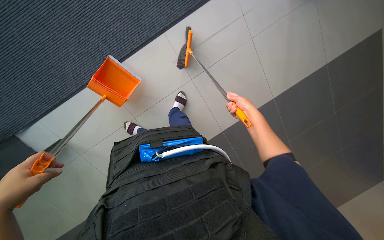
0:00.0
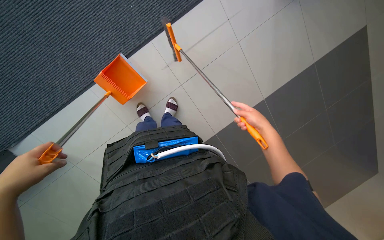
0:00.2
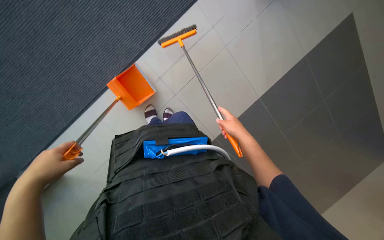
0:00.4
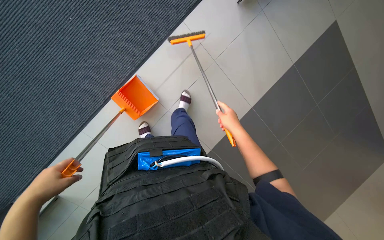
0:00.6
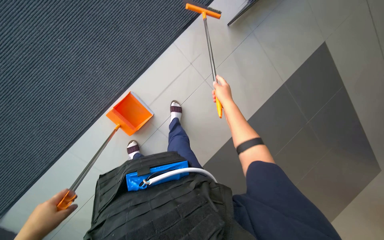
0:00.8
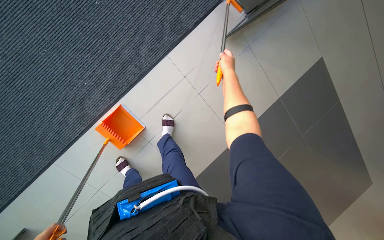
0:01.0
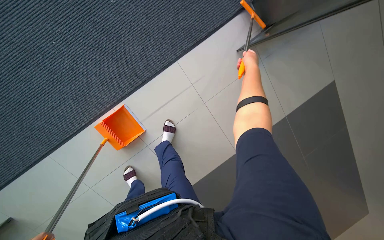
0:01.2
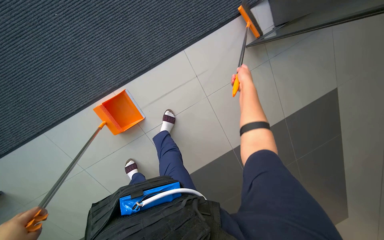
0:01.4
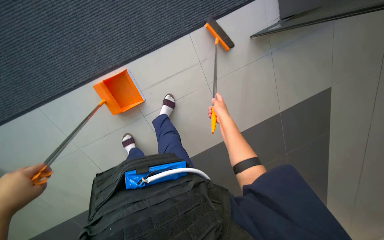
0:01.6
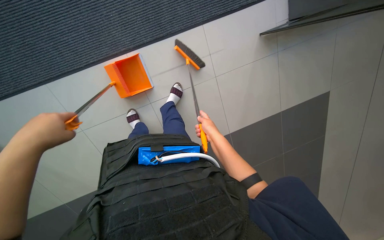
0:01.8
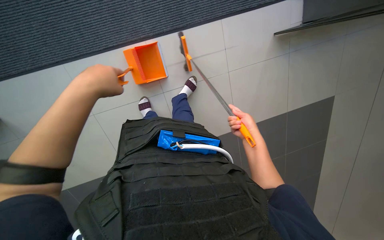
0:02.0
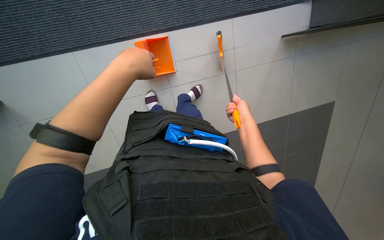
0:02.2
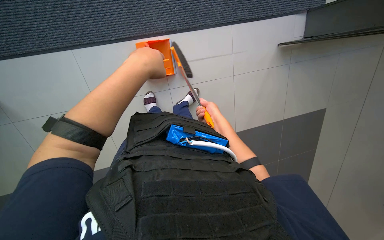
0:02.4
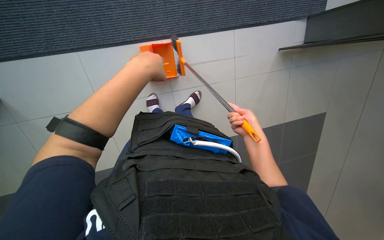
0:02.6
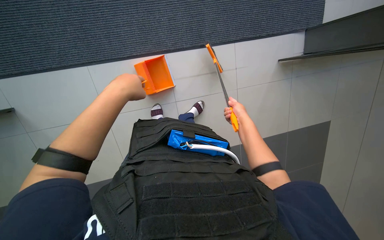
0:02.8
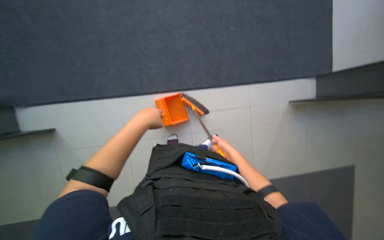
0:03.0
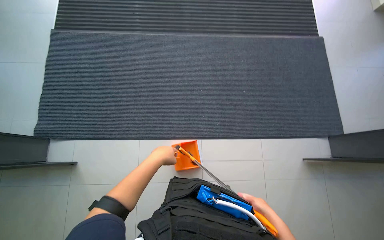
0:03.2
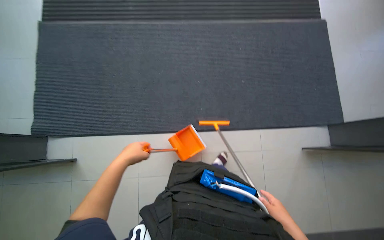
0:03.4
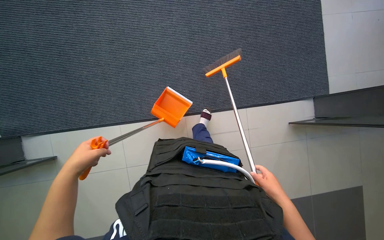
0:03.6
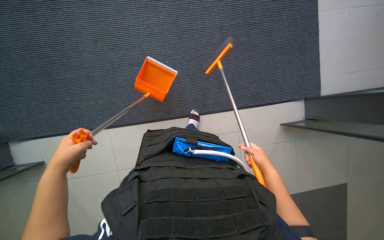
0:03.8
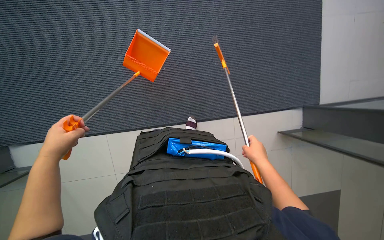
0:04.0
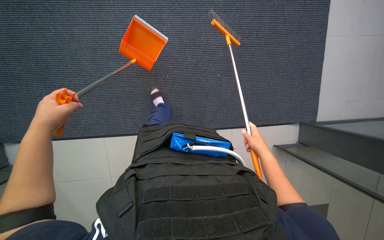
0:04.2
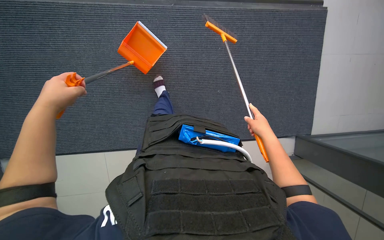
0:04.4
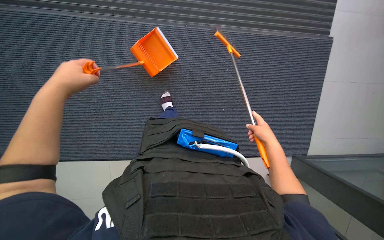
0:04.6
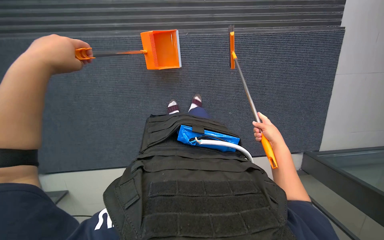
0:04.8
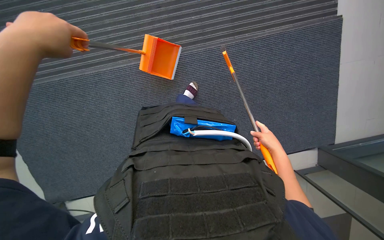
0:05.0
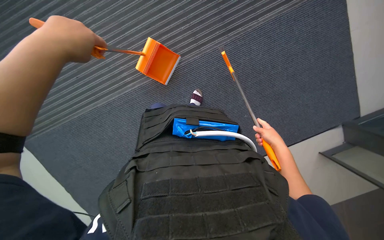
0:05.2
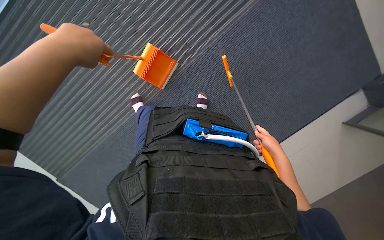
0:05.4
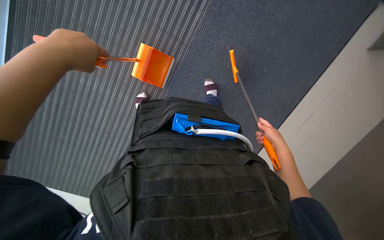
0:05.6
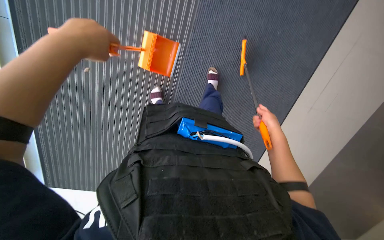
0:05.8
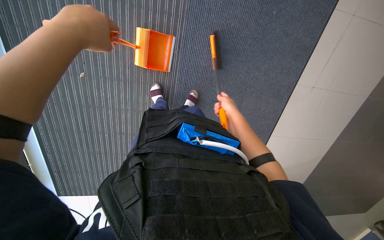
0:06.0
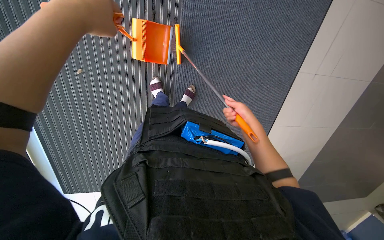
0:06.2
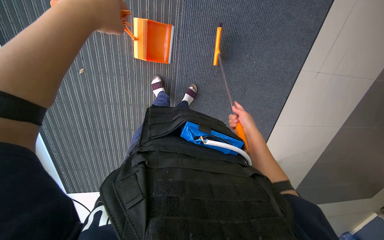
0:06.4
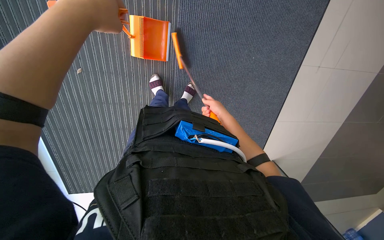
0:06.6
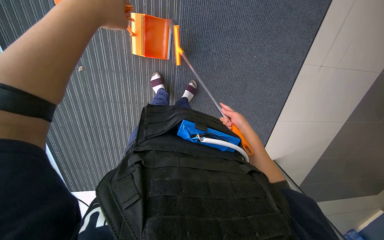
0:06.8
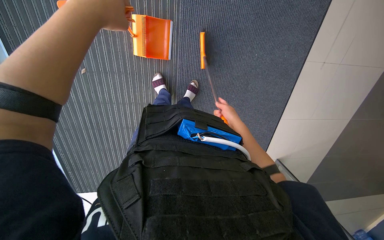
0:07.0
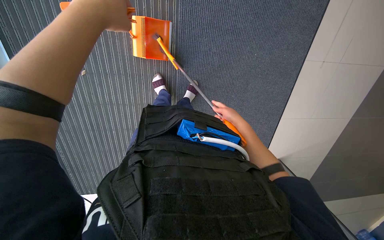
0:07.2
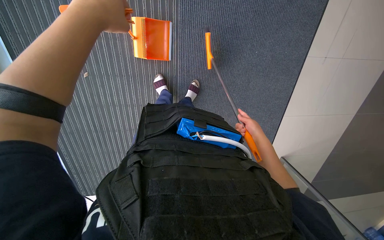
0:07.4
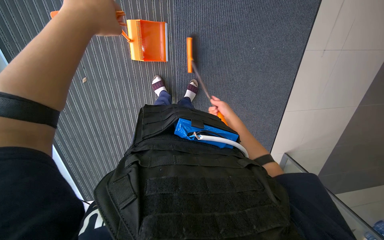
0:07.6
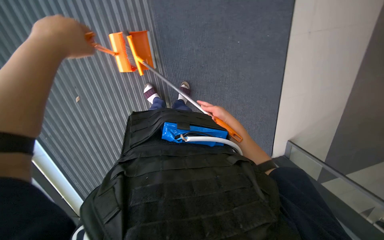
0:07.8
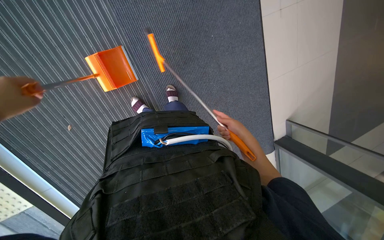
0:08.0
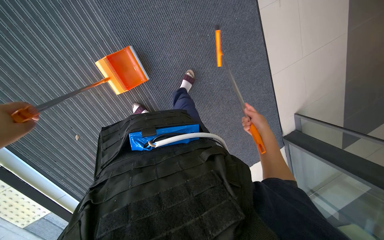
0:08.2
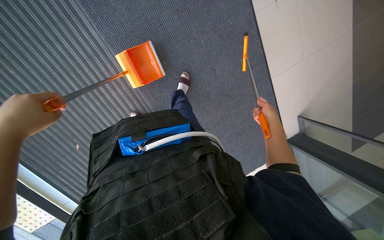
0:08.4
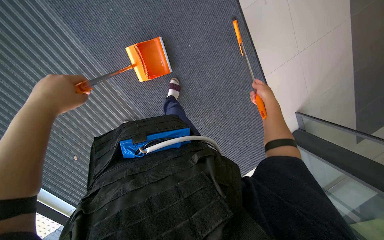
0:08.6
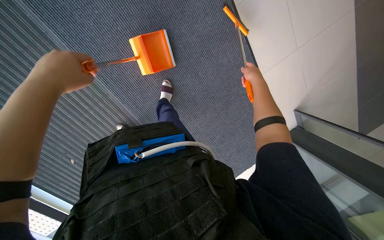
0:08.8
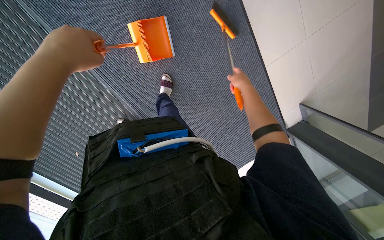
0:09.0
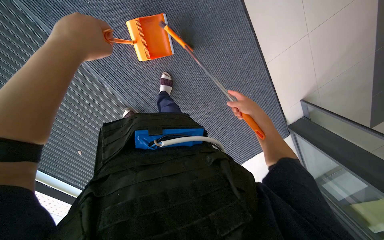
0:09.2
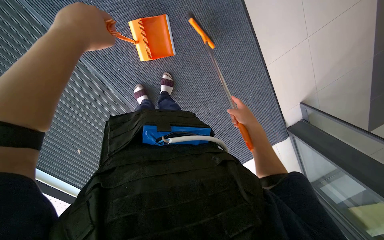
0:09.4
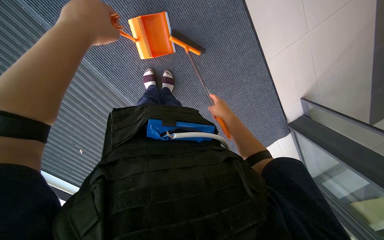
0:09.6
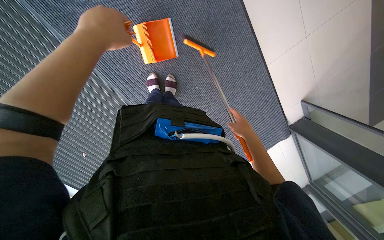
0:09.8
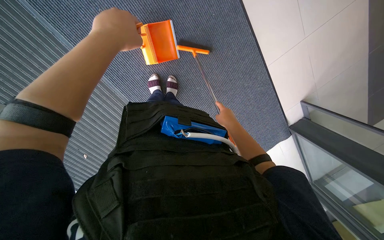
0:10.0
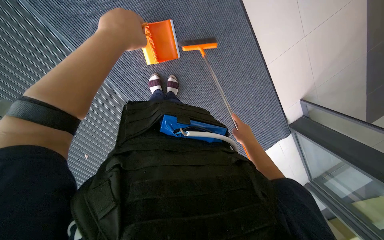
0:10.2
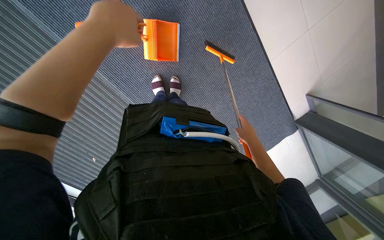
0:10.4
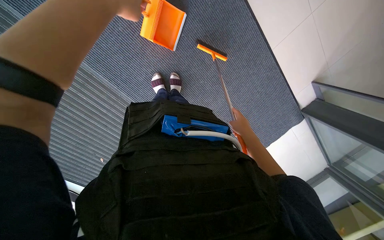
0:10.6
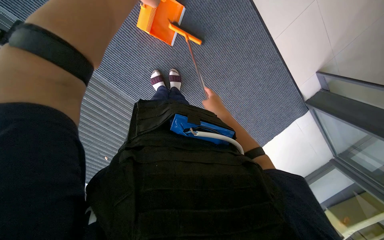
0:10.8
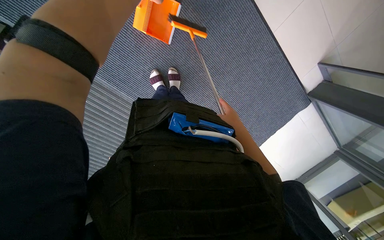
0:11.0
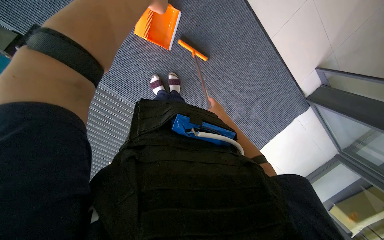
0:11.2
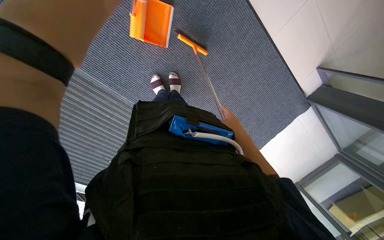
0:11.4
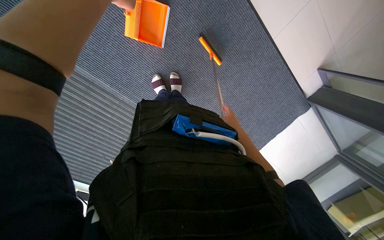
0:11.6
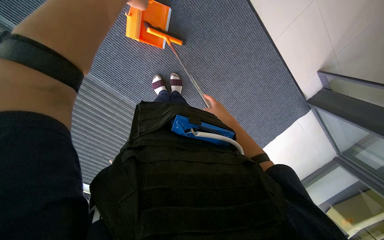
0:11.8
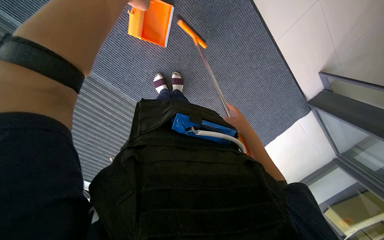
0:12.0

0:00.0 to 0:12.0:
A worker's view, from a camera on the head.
Job: sweeping floor.
The whole recording: Sweeping floor with broom and dustpan. The worker sweeps the floor with a broom and collects debris with a dustpan.
0:01.6 to 0:03.0: The view tilts approximately 10 degrees upward. The right hand moves left and right over some 15 cm, changing direction 3 times.
0:03.0 to 0:04.4: The view tips upward by about 10 degrees. The right hand goes approximately 25 cm to the right and up the picture, while the left hand goes approximately 10 cm to the left.
0:04.4 to 0:06.0: The view swings some 30 degrees to the left. The scene rotates counterclockwise by approximately 60 degrees.
0:07.6 to 0:09.0: The scene rotates counterclockwise by some 30 degrees.
0:09.0 to 0:10.4: The right hand goes roughly 20 cm down the picture.
0:10.4 to 0:12.0: The right hand moves left and right over about 10 cm, changing direction 2 times.

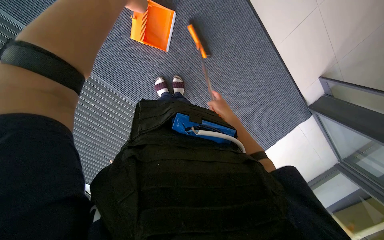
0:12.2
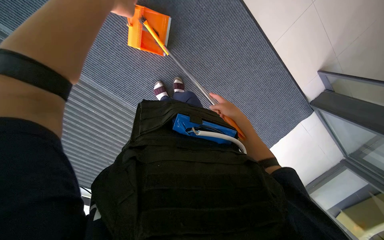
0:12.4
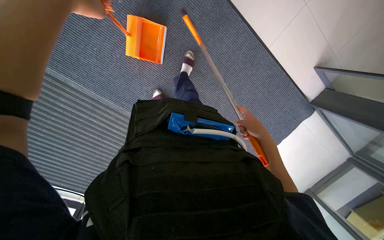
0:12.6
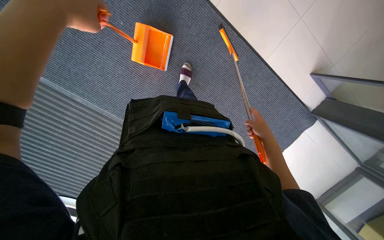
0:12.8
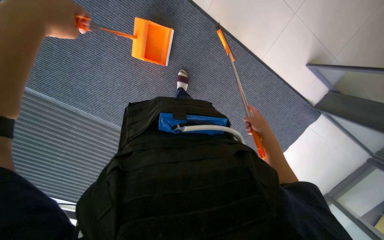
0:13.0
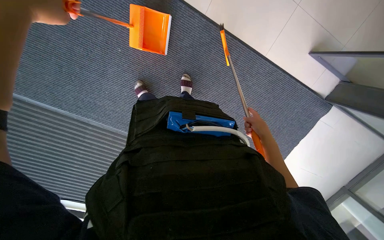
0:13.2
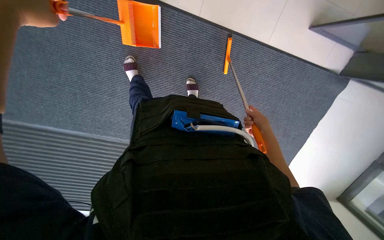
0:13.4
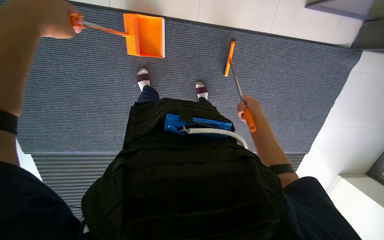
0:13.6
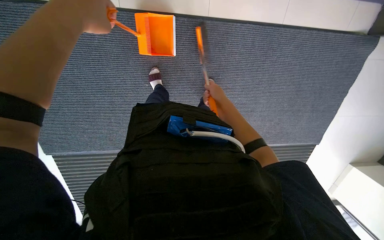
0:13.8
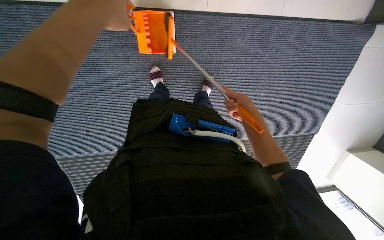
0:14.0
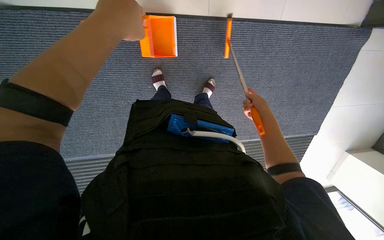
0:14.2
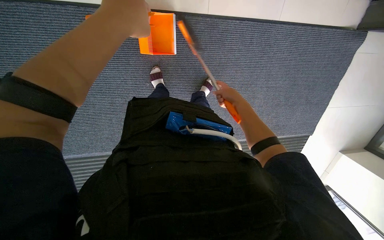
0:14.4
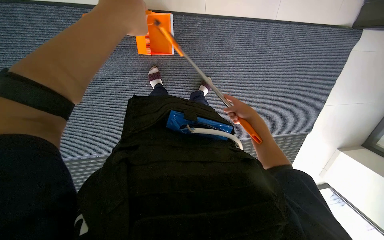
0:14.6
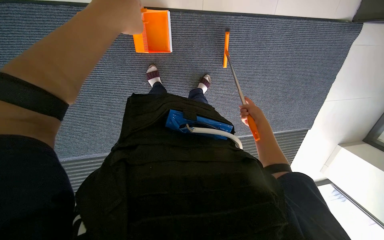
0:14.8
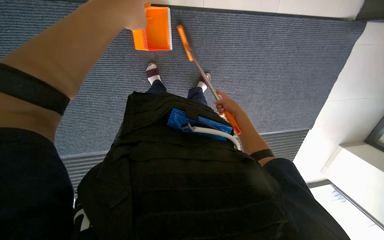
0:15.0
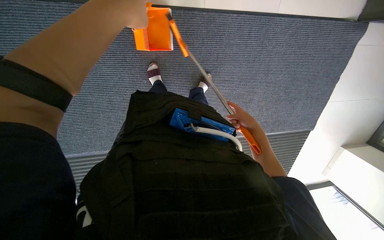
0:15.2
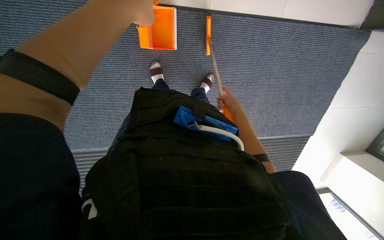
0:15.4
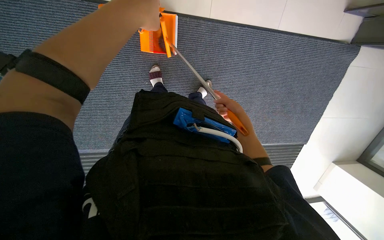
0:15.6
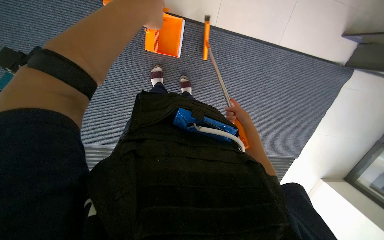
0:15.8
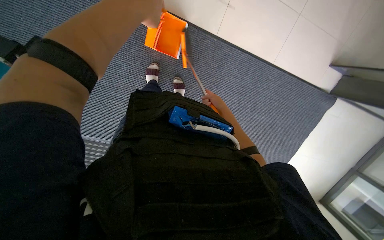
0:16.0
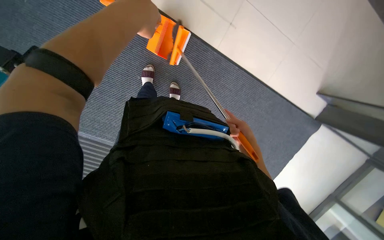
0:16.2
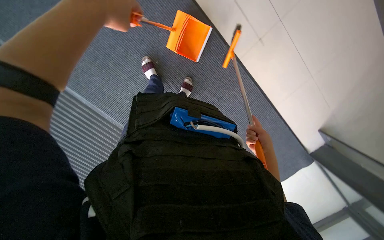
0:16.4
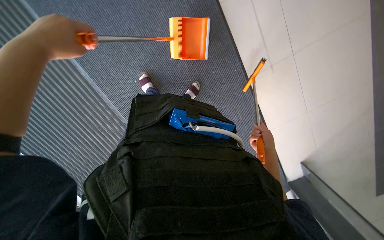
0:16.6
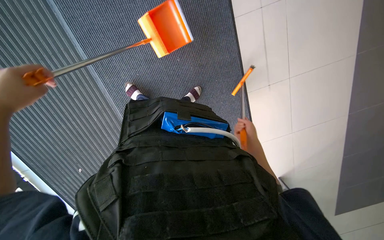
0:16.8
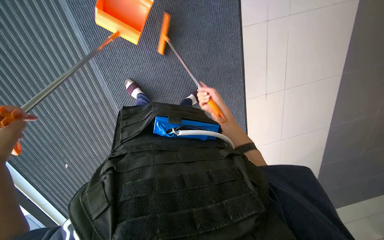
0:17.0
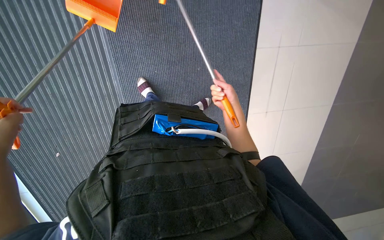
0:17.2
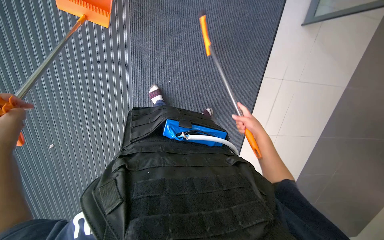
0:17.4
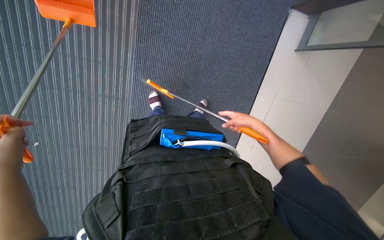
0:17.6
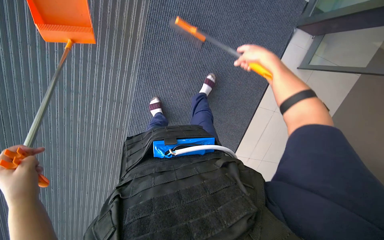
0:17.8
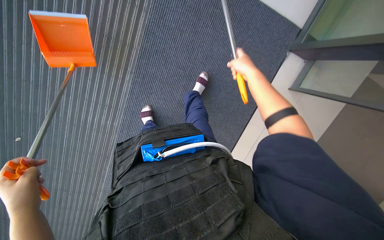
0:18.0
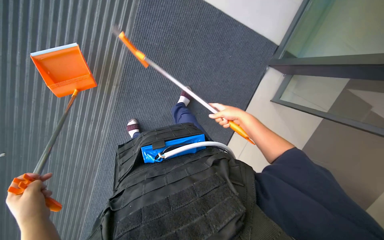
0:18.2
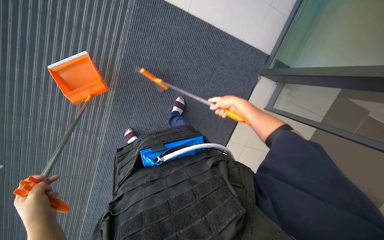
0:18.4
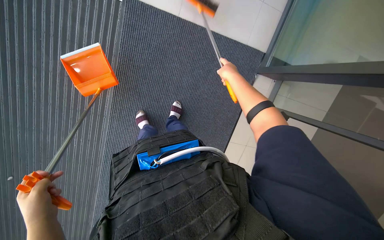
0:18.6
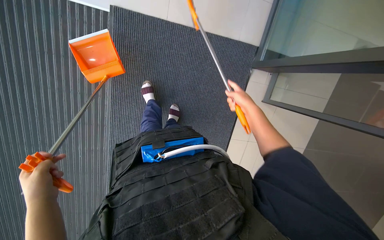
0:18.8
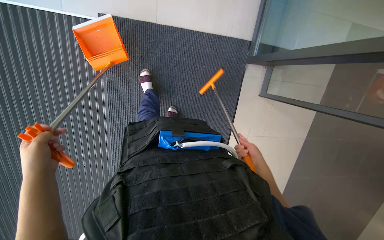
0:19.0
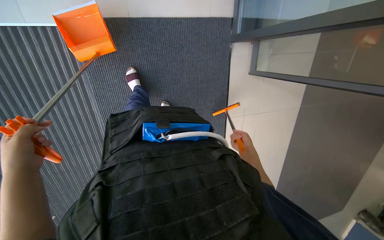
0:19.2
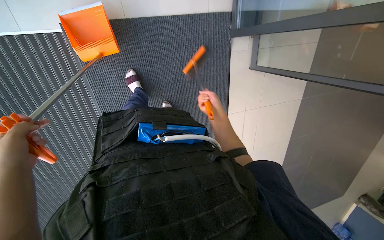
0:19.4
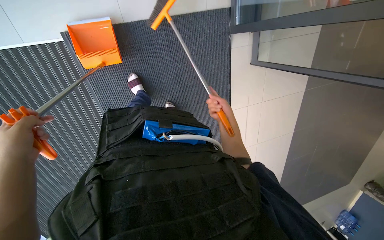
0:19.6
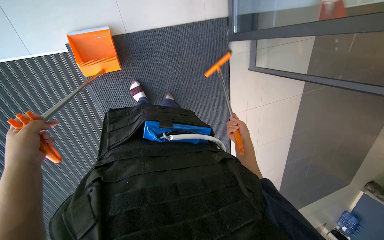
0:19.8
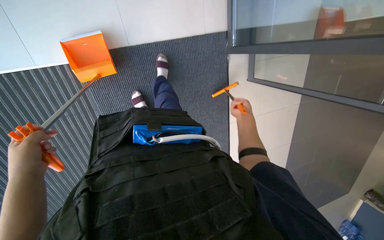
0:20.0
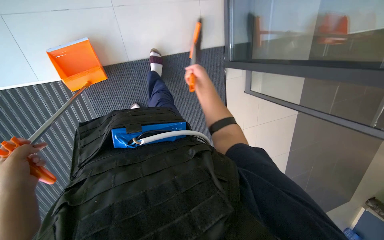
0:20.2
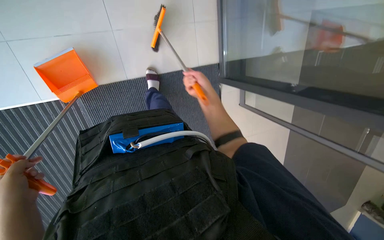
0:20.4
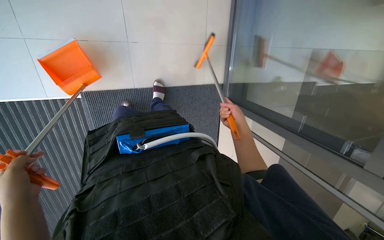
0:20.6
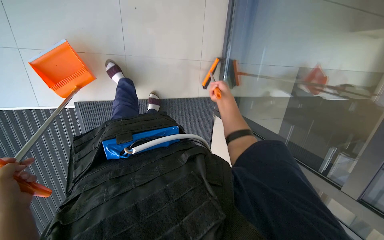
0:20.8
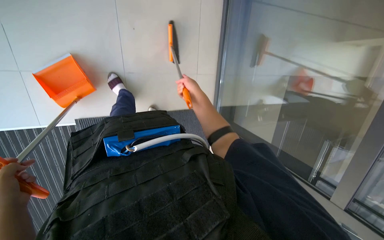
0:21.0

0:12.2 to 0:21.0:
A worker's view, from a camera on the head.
Job: sweeping floor.
The whole recording: Sweeping floor with broom and dustpan. The worker sweeps the floor with a broom and collects debris with a dustpan.
0:13.6 to 0:15.2: The right hand swings left and right, roughly 15 cm each way, with 4 reversals.
0:15.2 to 0:16.6: The camera is aimed some 15 degrees further to the right. The camera pitches upward, by approximately 15 degrees. The scene rotates clockwise by approximately 50 degrees.
0:16.6 to 0:18.0: The wearer looks approximately 20 degrees further upward. Everything in view rotates about 45 degrees clockwise.
0:18.0 to 0:19.6: Everything in view rotates roughly 40 degrees counterclockwise. The left hand heads up the picture, covering approximately 25 cm. Meanwhile the right hand moves up and down the picture over some 30 cm, changing direction 3 times.
0:19.6 to 0:21.0: The view tips upward by some 25 degrees. The right hand goes up and down the picture, about 20 cm each way, reversing 3 times.
